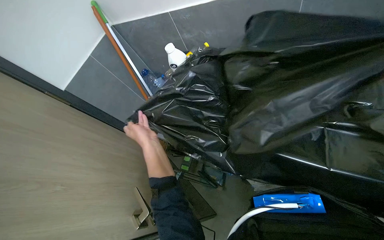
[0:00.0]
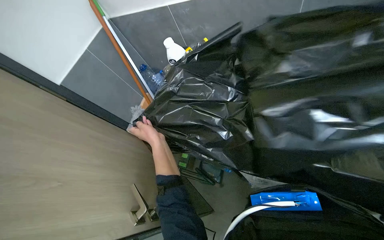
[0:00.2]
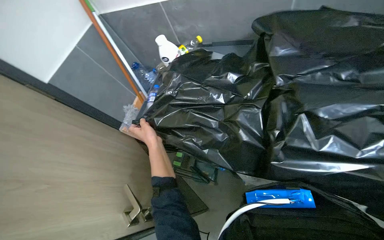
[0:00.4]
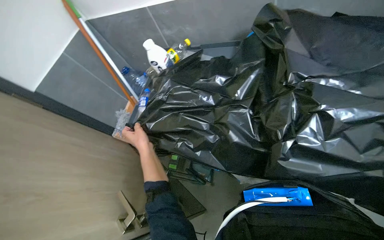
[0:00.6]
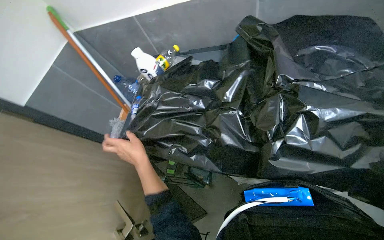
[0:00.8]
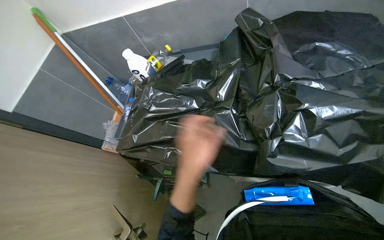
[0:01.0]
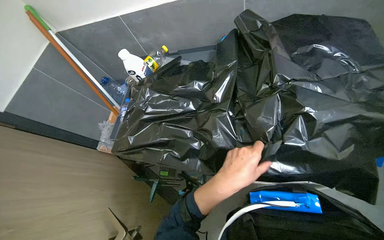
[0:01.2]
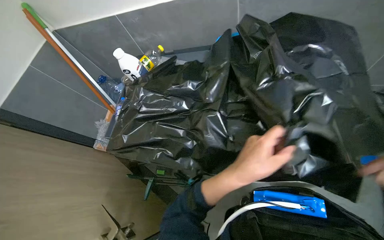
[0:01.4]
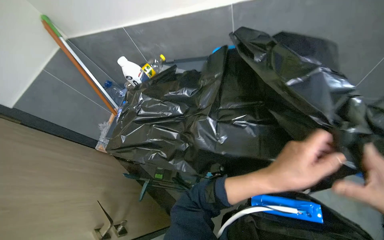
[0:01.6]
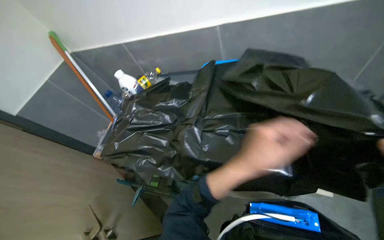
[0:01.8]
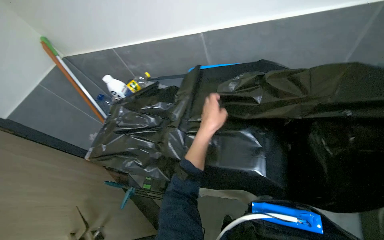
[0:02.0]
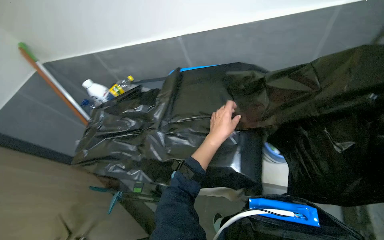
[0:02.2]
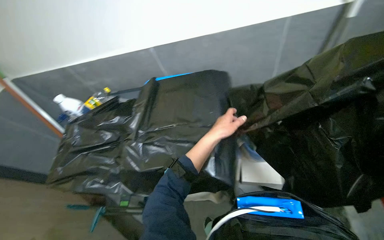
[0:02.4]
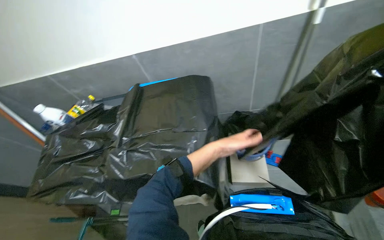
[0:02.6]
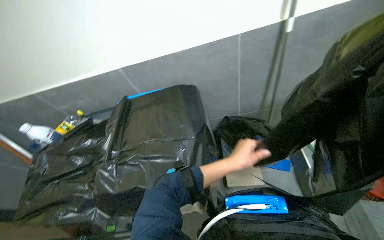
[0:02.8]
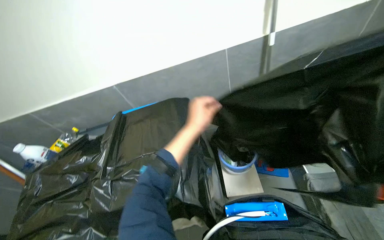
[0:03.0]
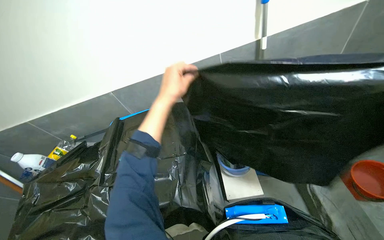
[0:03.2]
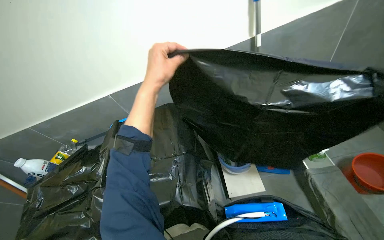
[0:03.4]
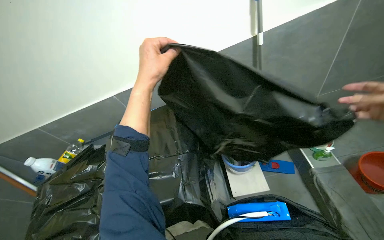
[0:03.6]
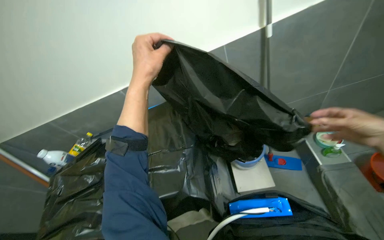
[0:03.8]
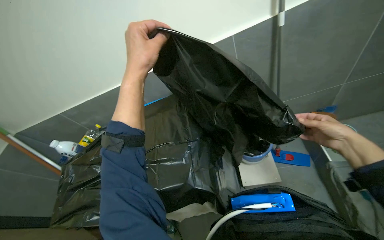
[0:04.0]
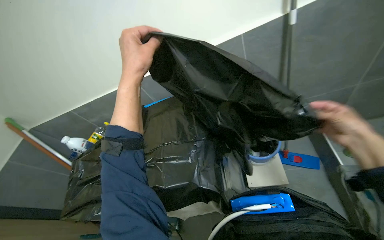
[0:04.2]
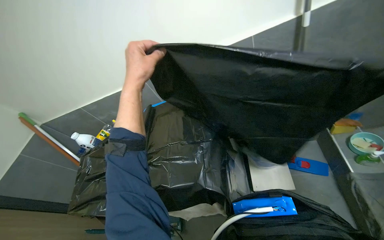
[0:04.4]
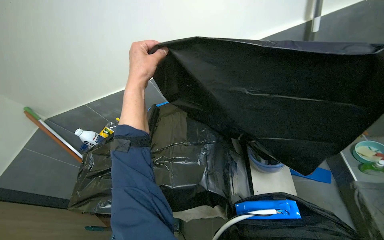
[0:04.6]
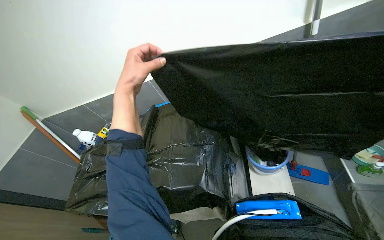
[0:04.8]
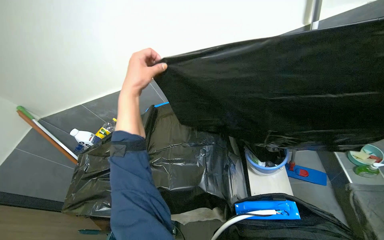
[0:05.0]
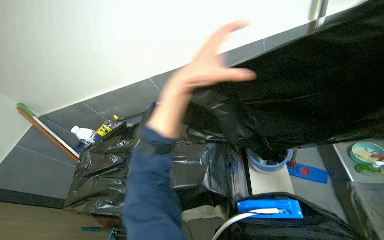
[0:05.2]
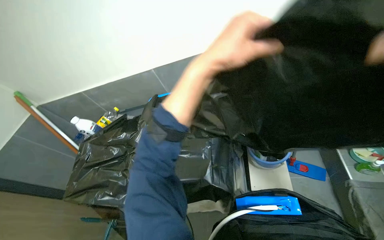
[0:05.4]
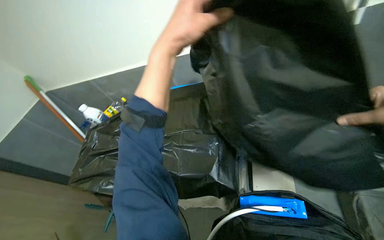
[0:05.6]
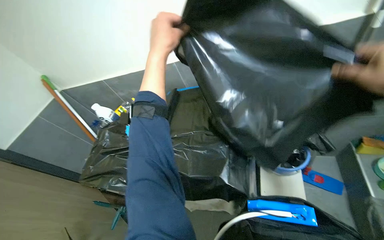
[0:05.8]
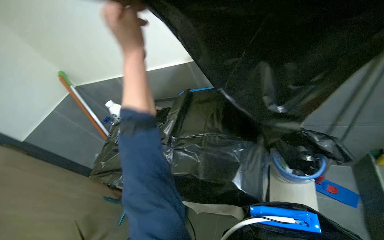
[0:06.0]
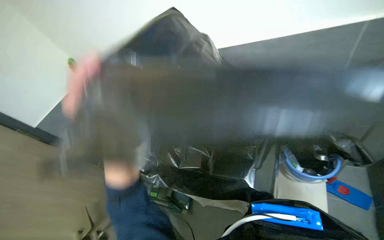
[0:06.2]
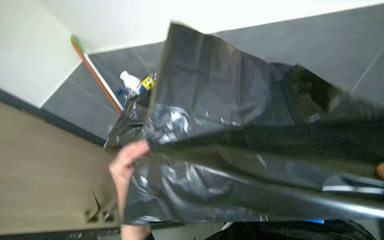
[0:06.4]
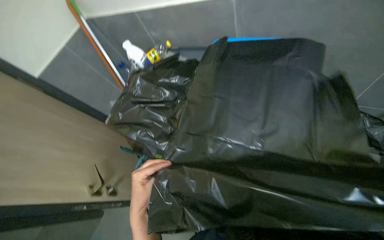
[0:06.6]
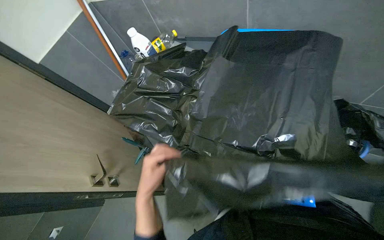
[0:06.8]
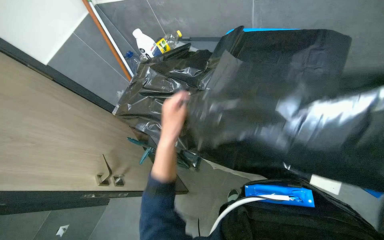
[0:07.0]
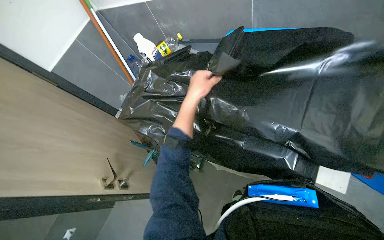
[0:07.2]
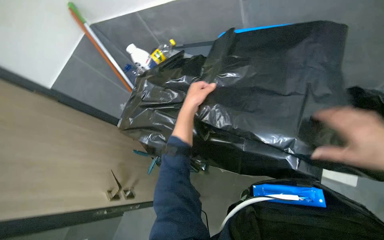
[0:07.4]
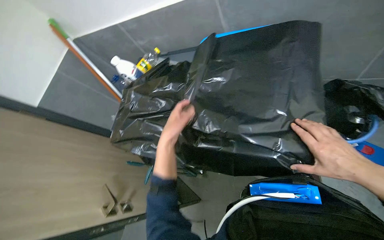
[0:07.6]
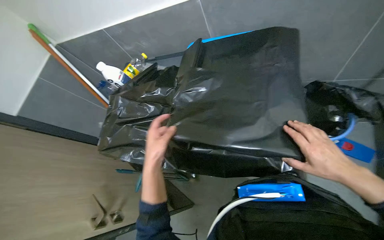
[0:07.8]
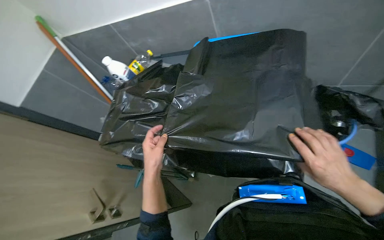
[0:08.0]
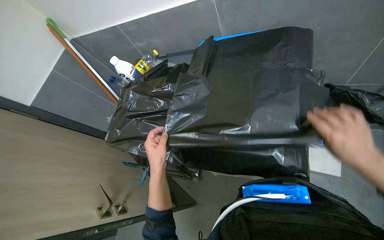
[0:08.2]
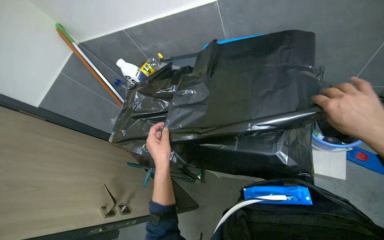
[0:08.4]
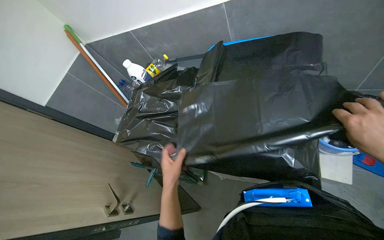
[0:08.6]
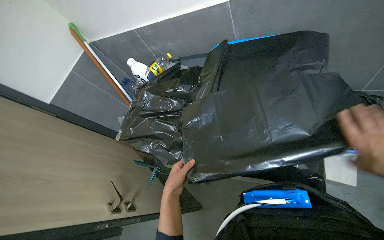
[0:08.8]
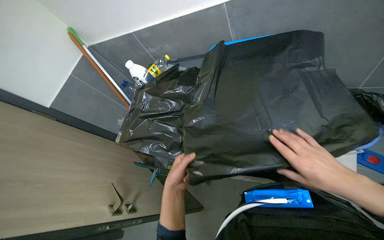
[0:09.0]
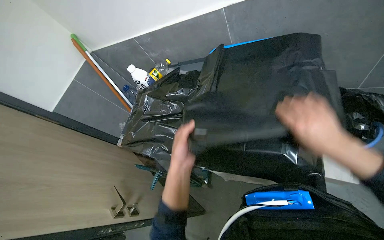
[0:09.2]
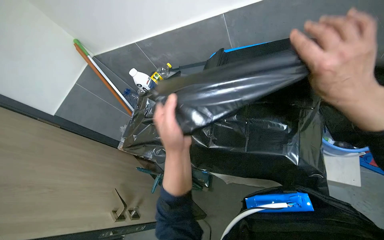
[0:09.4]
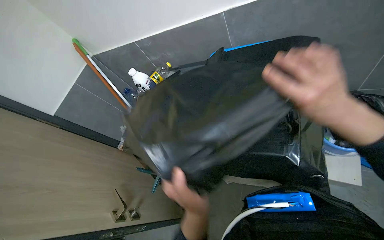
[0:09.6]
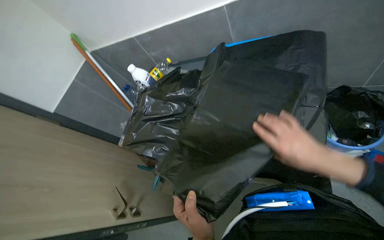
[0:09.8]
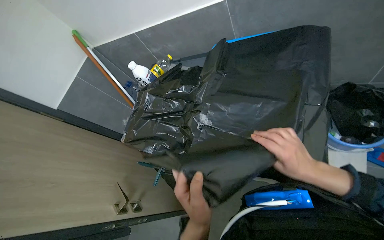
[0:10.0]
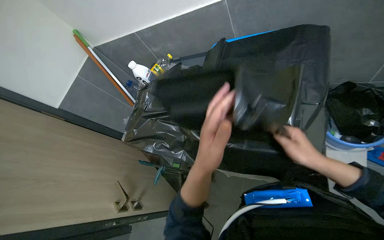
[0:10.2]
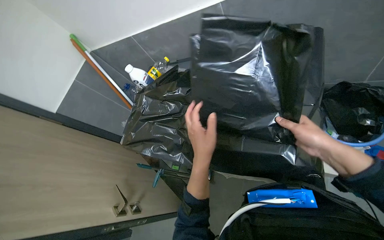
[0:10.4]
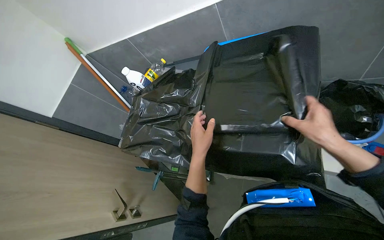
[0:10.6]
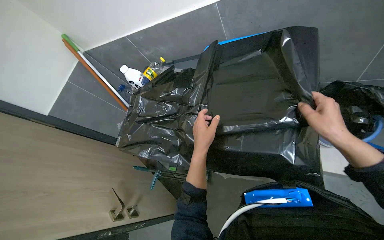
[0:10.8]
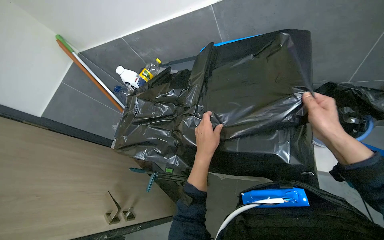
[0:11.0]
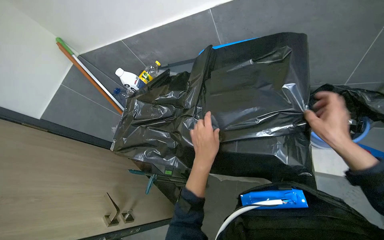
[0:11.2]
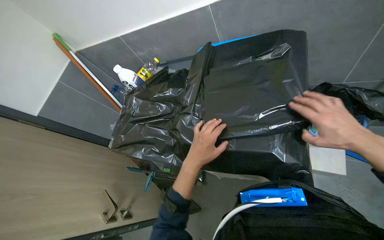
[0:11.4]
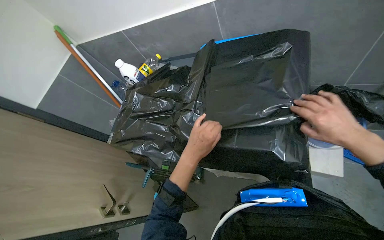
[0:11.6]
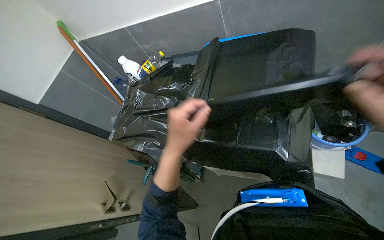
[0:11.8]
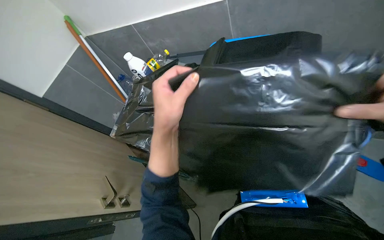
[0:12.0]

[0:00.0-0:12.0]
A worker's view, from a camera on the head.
Job: preparing cleaning supplies.
The whole recording: Unfolding and preparing trash bags. The worker unfolds and neatly stacks black trash bags, then places them into a bucket.
0:00.0 to 0:01.6: The left hand heads to the right, covering approximately 40 cm.
0:01.6 to 0:03.0: The wearer's head swings some 20 degrees to the right. The view tilts about 15 degrees upward. The left hand is displaced up the picture by about 20 cm.
0:03.0 to 0:04.4: The left hand moves to the left, nearer to the camera and up the picture, some 25 cm.
0:04.4 to 0:06.0: The left hand reaches roughly 15 cm to the right, then returns.
0:06.0 to 0:07.6: The wearer looks approximately 15 degrees further downward.
0:07.6 to 0:09.0: The left hand shifts approximately 15 cm down the picture.
0:09.0 to 0:10.4: The left hand goes up and down the picture, about 20 cm each way, reversing 2 times, while the right hand swings up and down the picture, approximately 15 cm each way, with 2 reversals.
0:10.4 to 0:12.0: The left hand moves to the left, some 10 cm.

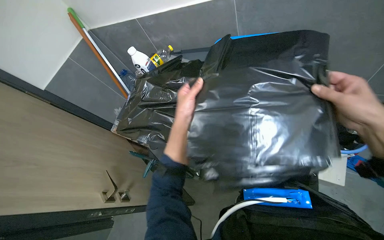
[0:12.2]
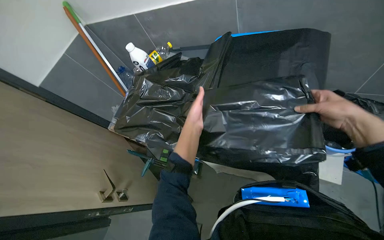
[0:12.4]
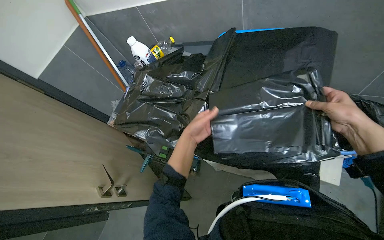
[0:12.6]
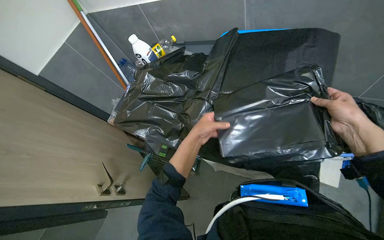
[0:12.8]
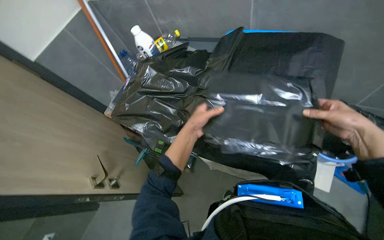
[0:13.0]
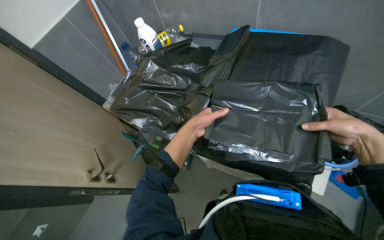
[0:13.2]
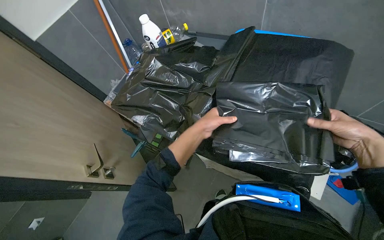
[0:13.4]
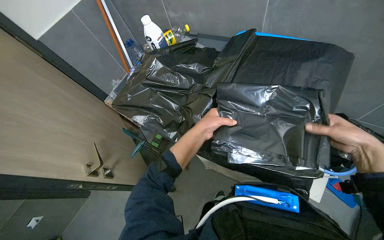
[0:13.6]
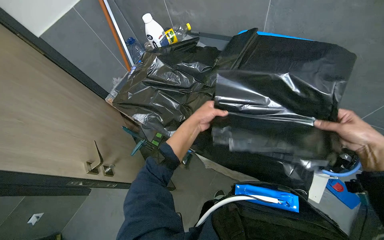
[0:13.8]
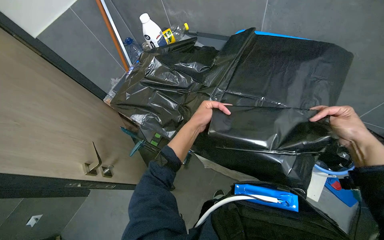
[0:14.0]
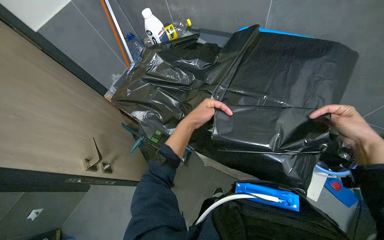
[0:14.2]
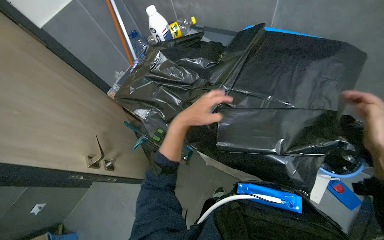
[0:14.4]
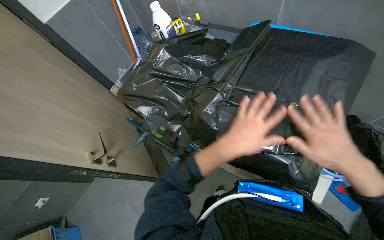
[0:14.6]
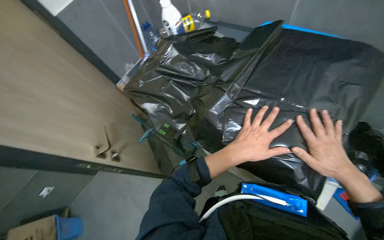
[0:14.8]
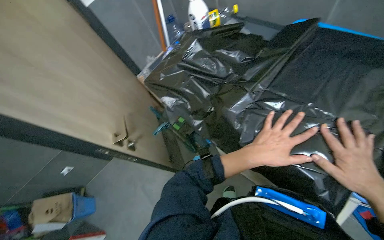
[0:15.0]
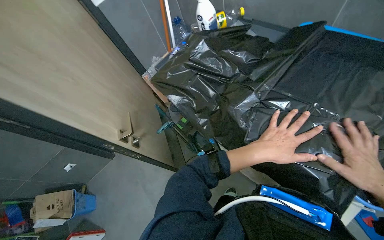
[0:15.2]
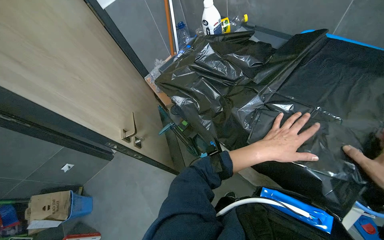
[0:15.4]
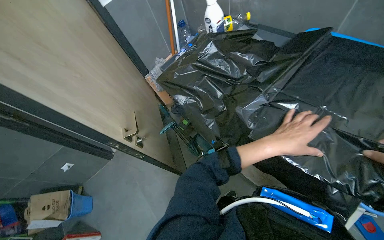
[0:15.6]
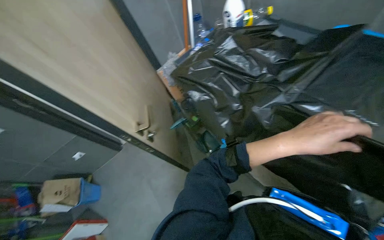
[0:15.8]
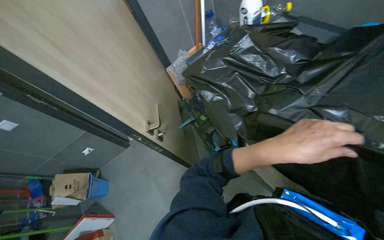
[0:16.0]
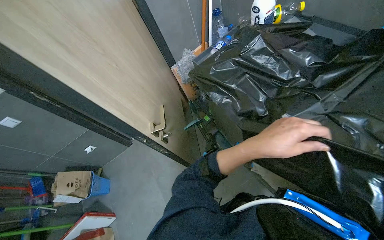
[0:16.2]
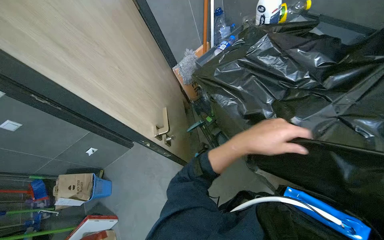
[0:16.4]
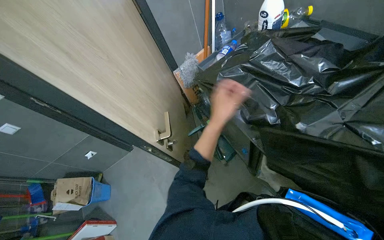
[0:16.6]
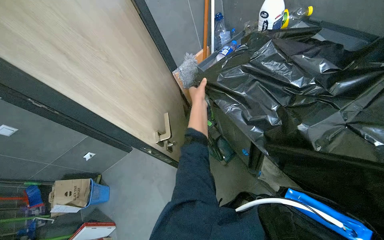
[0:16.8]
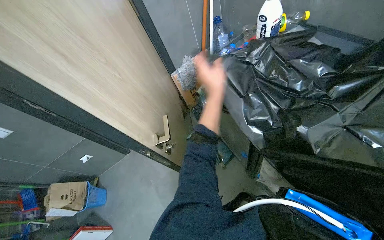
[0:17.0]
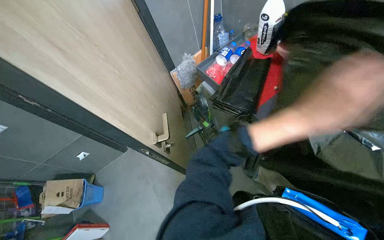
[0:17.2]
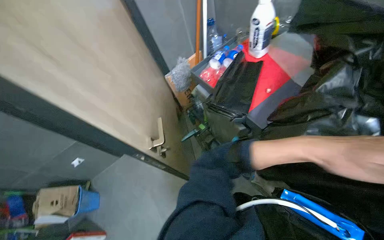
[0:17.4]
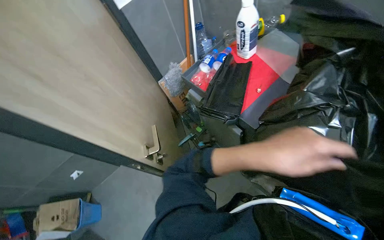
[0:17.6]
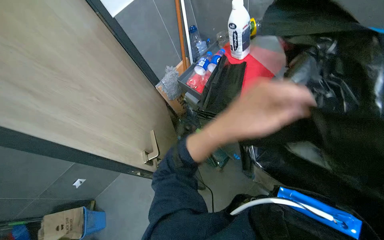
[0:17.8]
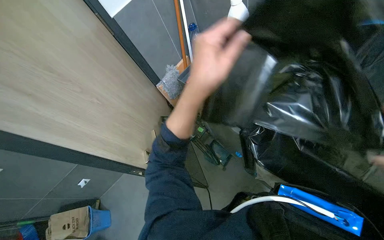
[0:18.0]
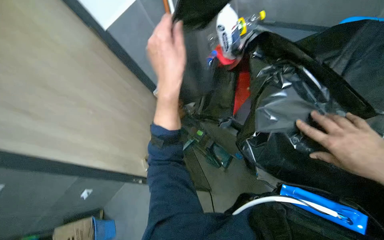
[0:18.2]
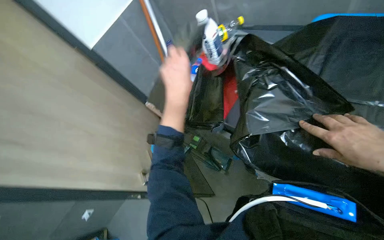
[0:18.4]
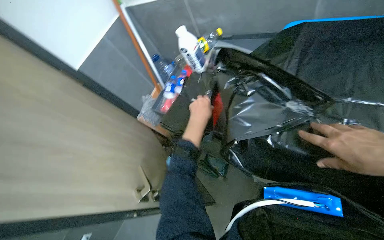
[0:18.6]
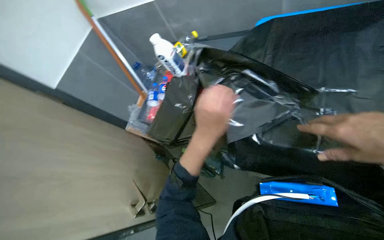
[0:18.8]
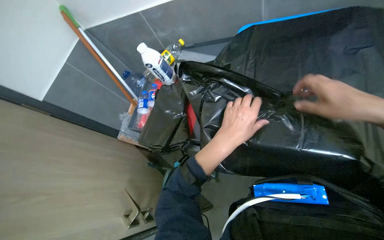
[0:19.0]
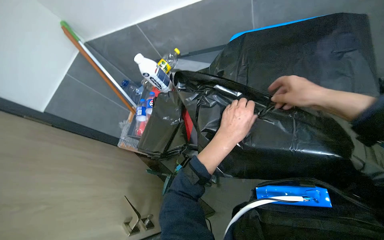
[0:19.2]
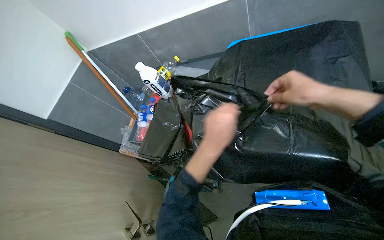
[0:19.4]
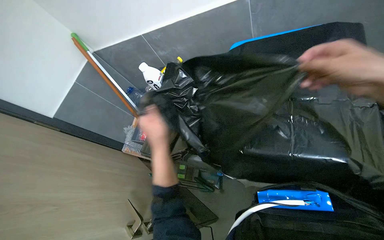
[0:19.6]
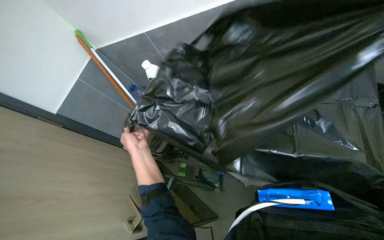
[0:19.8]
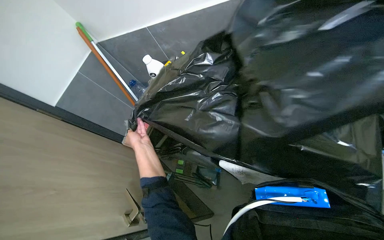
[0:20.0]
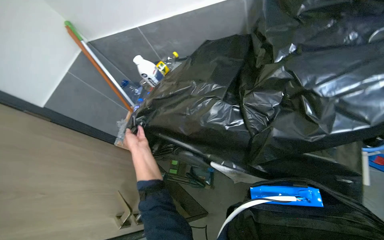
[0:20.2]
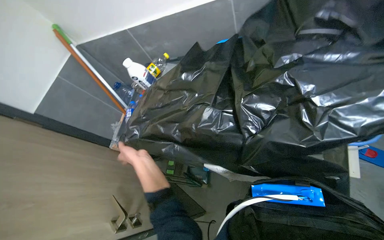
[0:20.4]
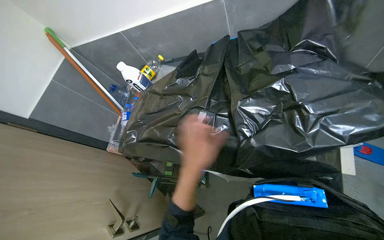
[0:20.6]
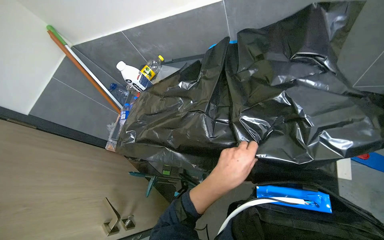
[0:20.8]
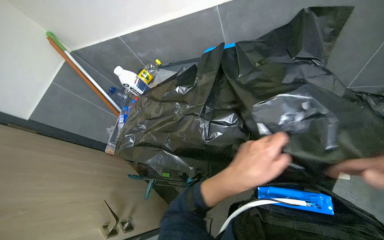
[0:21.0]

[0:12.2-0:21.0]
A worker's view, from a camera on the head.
Job: preparing cleaning supplies.
The whole recording: Unfolding and preparing trash bags. The worker unfolds and neatly stacks black trash bags, then places them into a bucket.
0:13.6 to 0:15.2: The left hand heads to the right, covering approximately 10 cm.
0:15.2 to 0:16.6: The left hand is displaced to the left and up the picture by about 30 cm.
0:16.6 to 0:18.0: The left hand moves nearer and farther over some 35 cm, changing direction 2 times.
0:18.0 to 0:19.6: The view tilts approximately 15 degrees upward. Everything in view rotates roughly 30 degrees counterclockwise.
0:19.6 to 0:21.0: The left hand shifts some 20 cm to the right and nearer to the camera.
